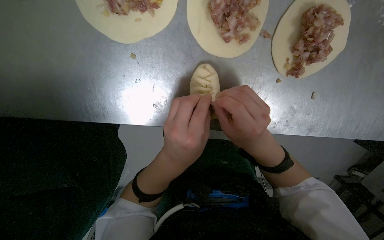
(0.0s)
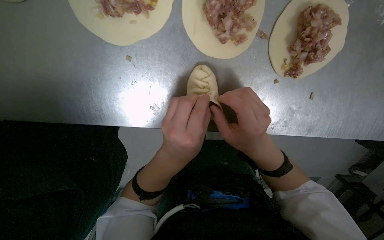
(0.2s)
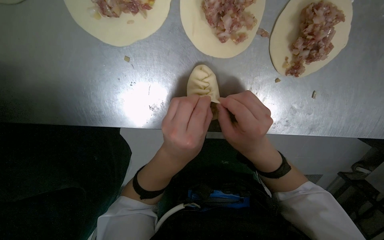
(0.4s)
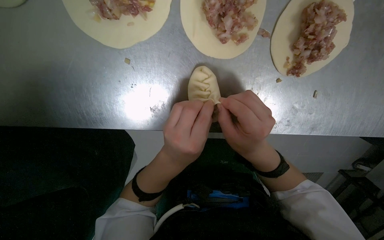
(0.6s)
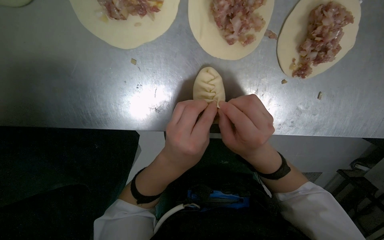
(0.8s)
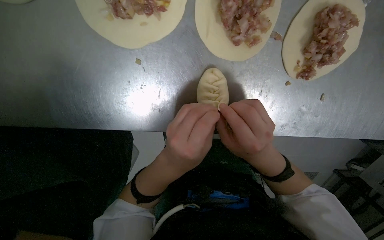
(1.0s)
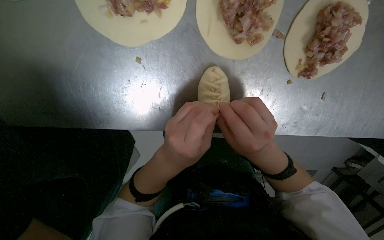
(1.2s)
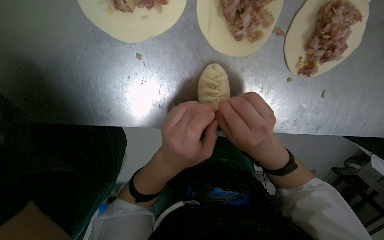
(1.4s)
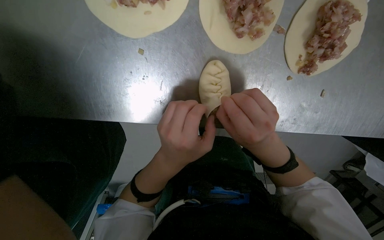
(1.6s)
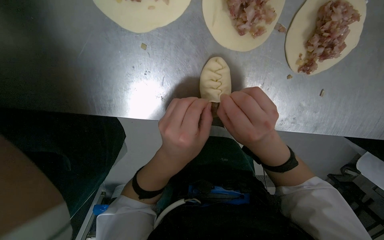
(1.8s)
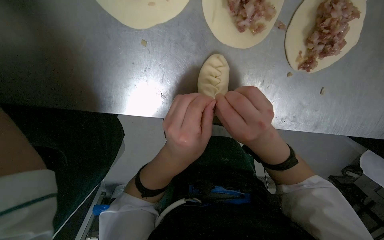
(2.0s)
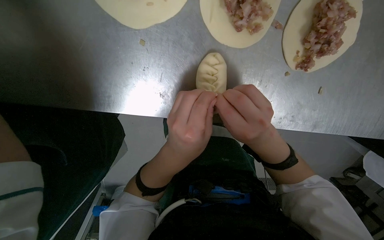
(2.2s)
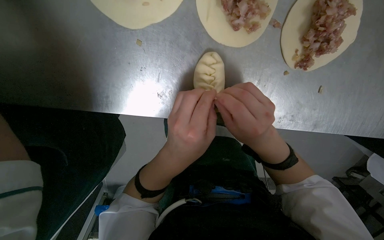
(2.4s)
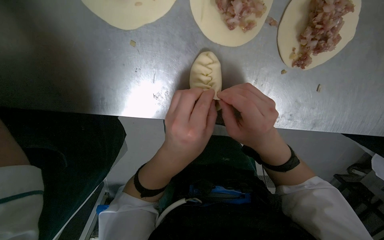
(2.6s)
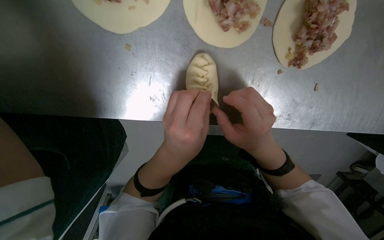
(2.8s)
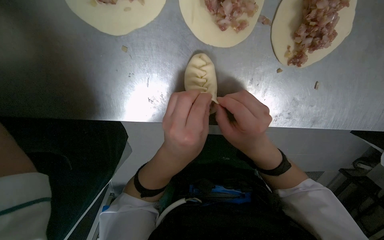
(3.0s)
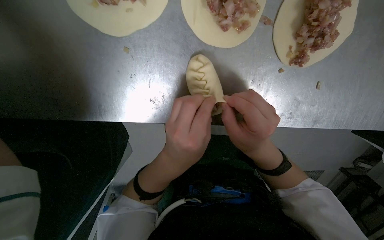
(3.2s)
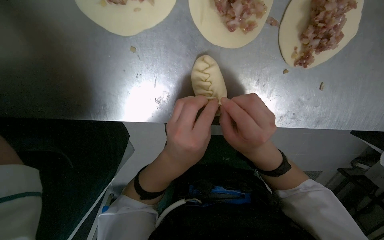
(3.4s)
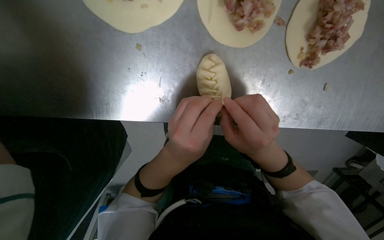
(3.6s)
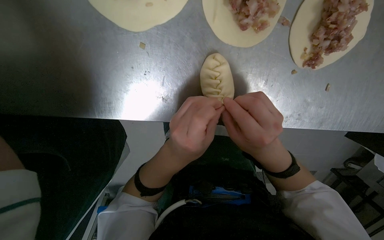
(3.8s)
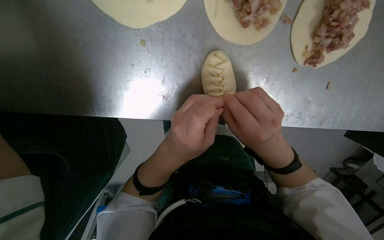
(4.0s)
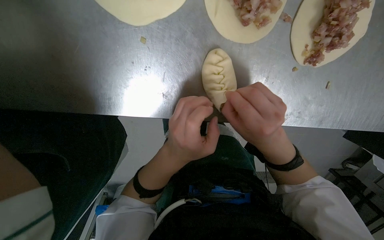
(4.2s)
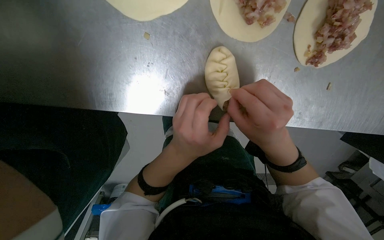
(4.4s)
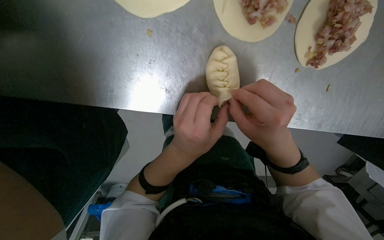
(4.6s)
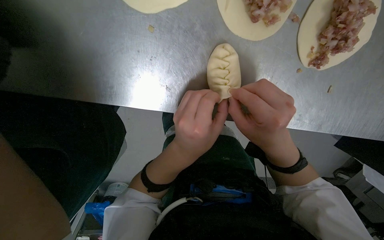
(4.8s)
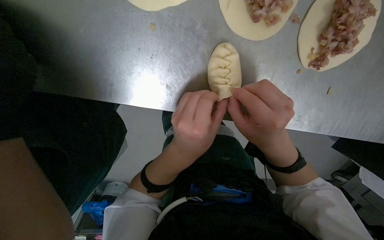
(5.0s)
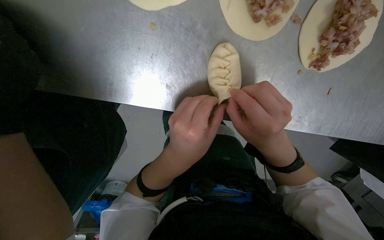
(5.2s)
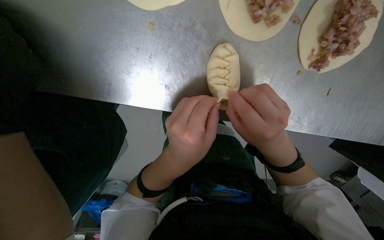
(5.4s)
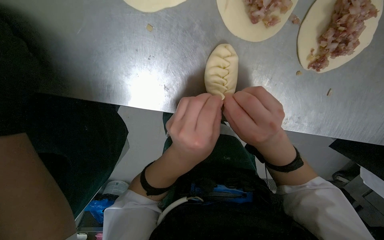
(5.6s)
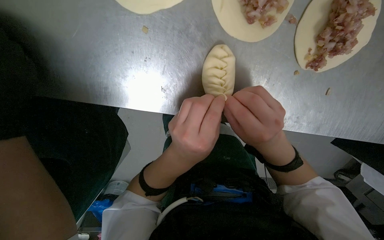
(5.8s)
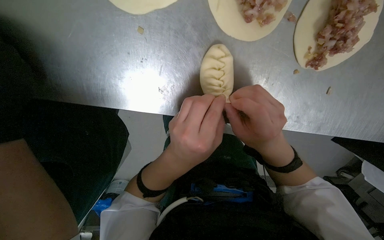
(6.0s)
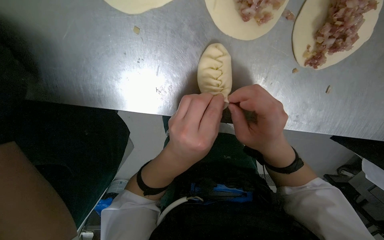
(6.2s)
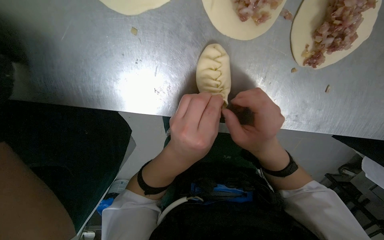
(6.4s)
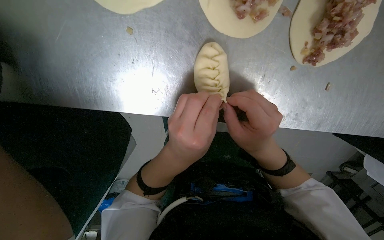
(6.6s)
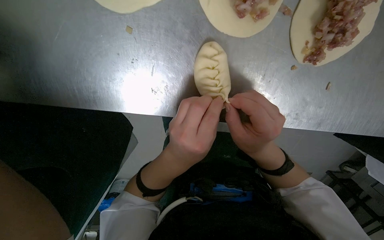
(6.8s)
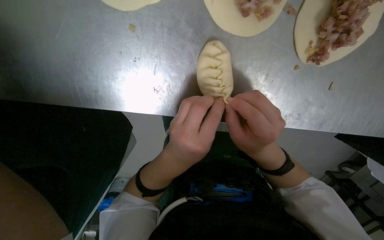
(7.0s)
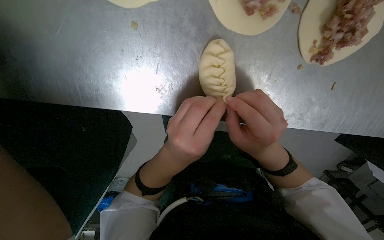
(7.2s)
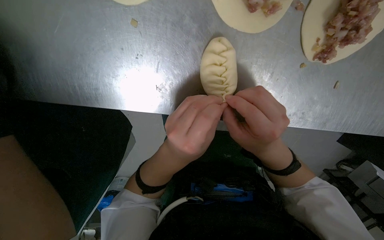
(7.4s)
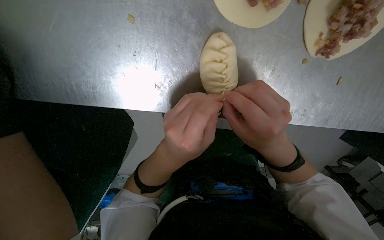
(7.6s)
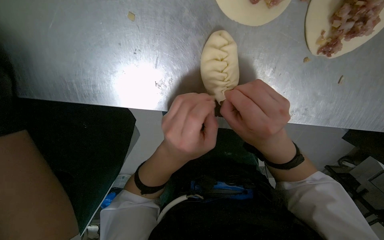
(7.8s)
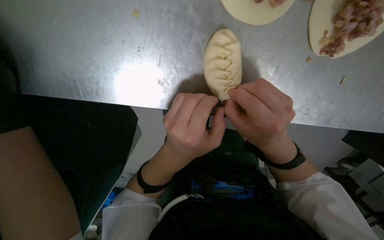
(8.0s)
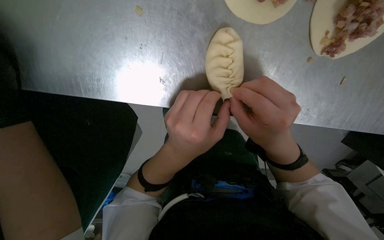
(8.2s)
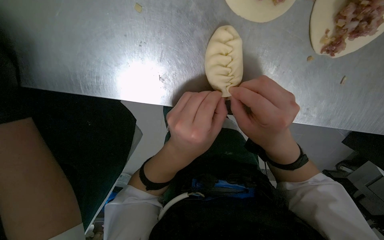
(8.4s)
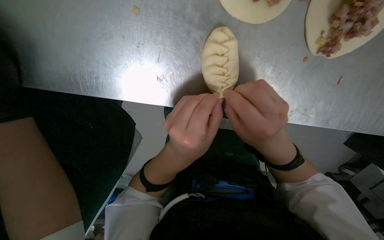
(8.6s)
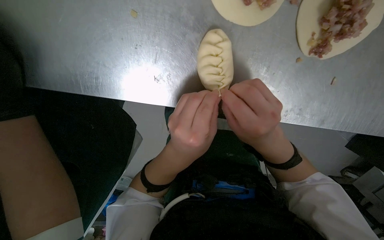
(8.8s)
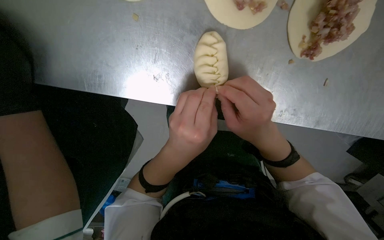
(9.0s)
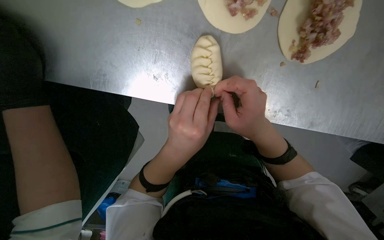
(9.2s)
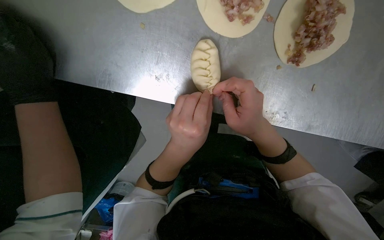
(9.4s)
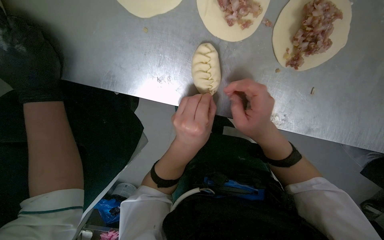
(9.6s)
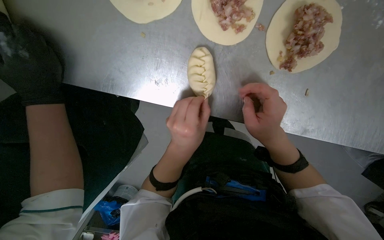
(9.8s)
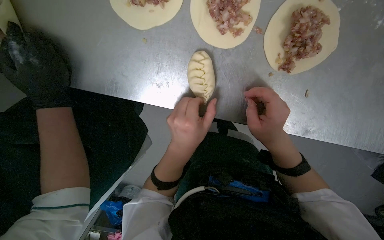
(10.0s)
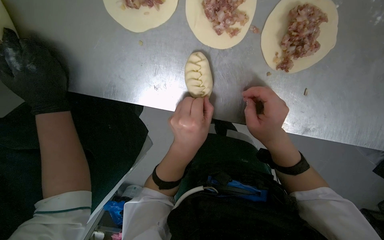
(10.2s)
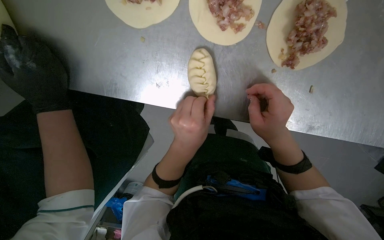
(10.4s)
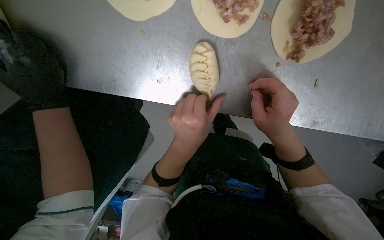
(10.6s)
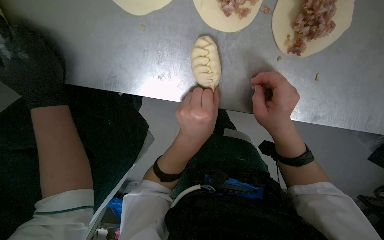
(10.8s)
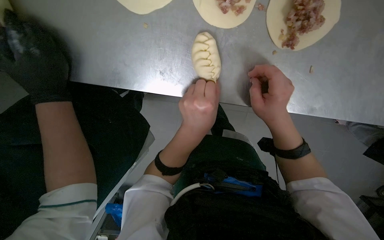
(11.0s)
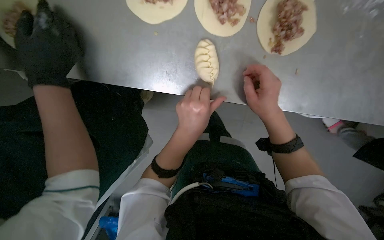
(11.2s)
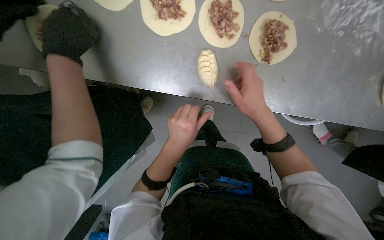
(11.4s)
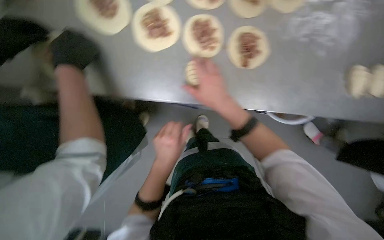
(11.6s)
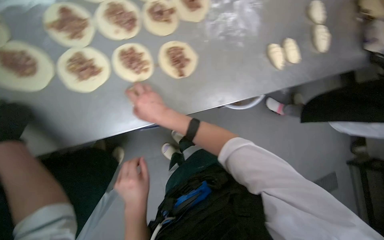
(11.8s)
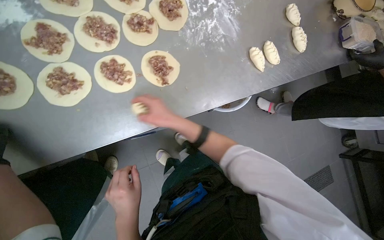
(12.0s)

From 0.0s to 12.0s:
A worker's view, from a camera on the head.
Job: preparing food.
The whole recording: Sealing meat-filled dumplings. The worker continues sealing meat-filled dough circles, pinching the edges to form a braided pattern.
From 0.0s to 9.0s: The hands stay close to where they were, moving slightly.
From 9.0s to 10.4s: The right hand travels to the right by approximately 10 cm.
From 10.4s to 12.0s: The head turns to the right by roughly 35 degrees. The wearer looks approximately 20 degrees further upward.

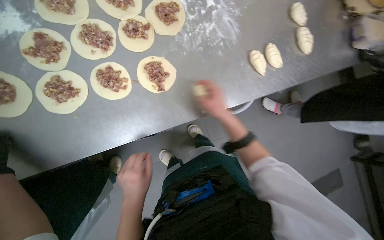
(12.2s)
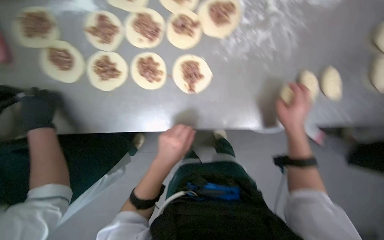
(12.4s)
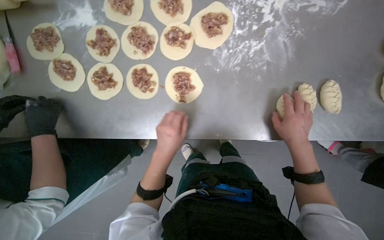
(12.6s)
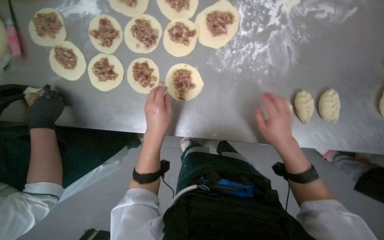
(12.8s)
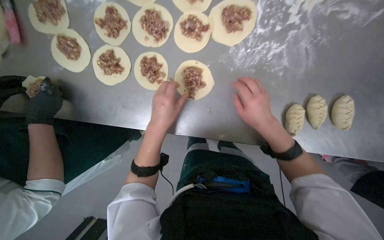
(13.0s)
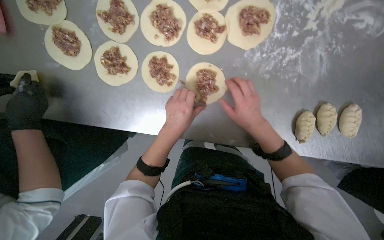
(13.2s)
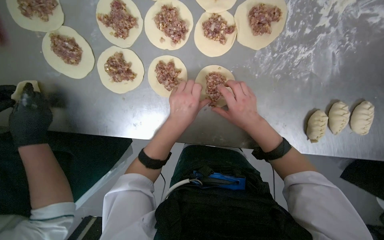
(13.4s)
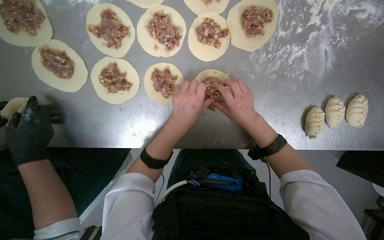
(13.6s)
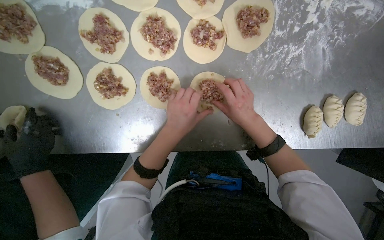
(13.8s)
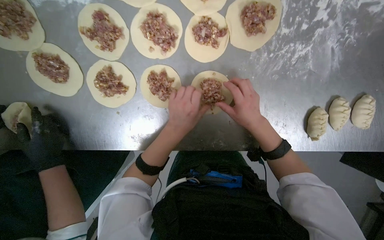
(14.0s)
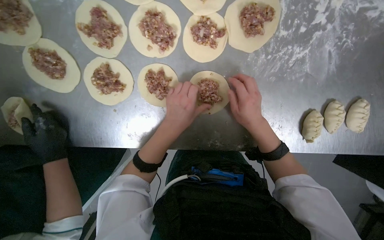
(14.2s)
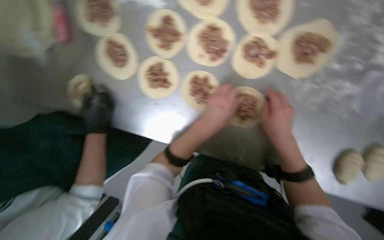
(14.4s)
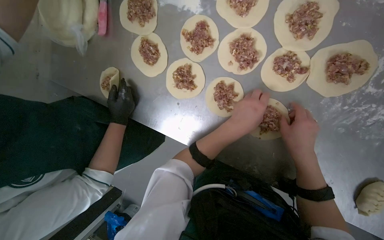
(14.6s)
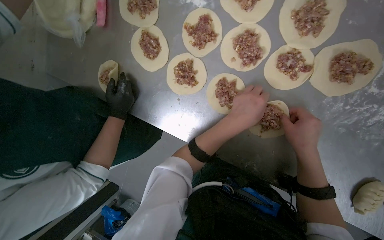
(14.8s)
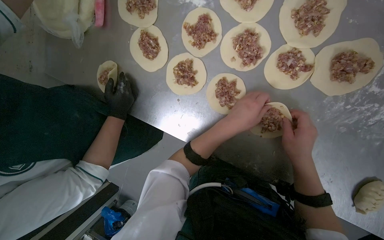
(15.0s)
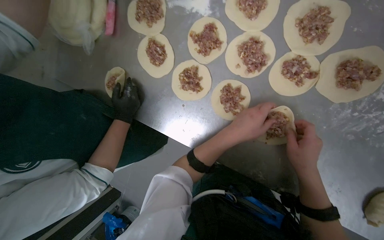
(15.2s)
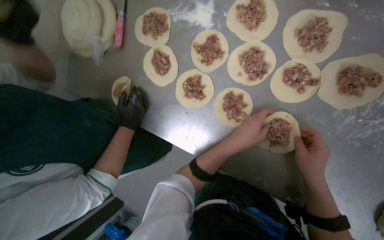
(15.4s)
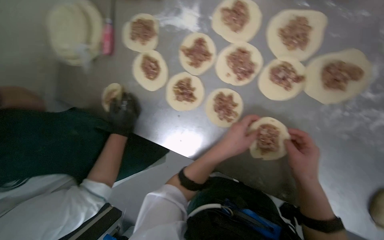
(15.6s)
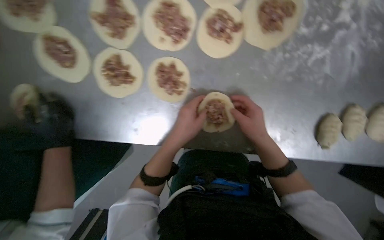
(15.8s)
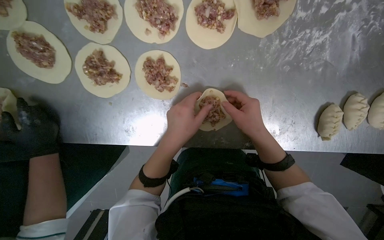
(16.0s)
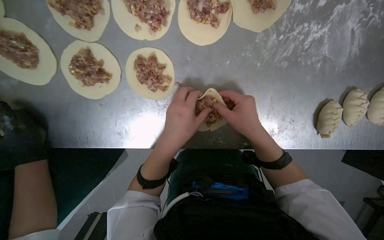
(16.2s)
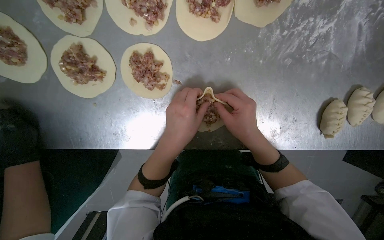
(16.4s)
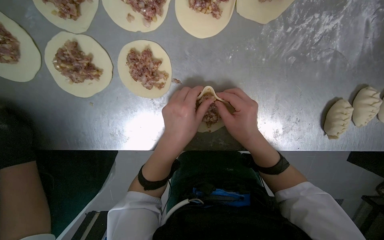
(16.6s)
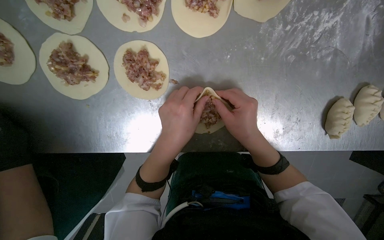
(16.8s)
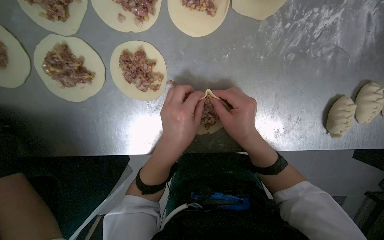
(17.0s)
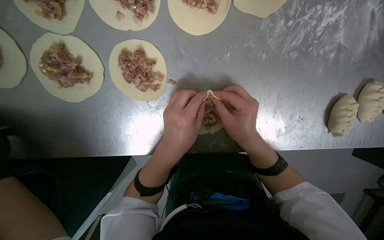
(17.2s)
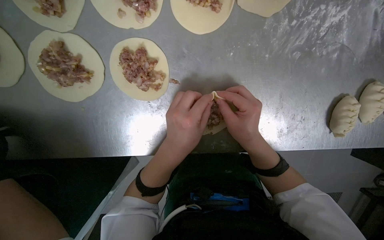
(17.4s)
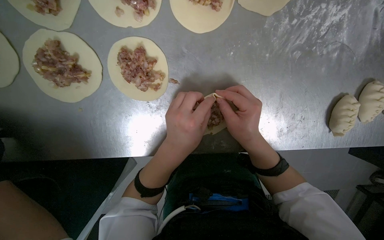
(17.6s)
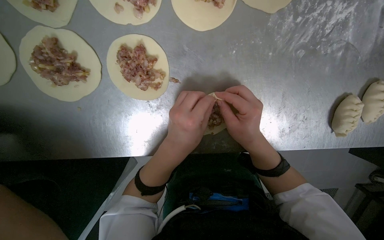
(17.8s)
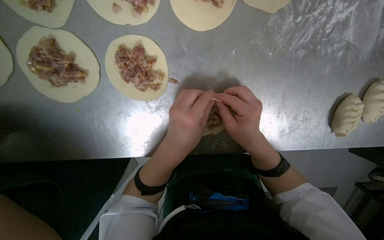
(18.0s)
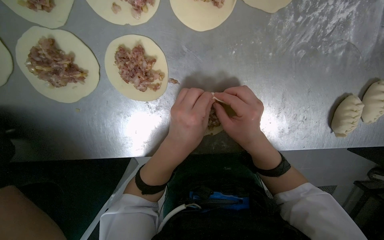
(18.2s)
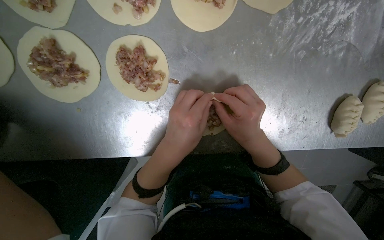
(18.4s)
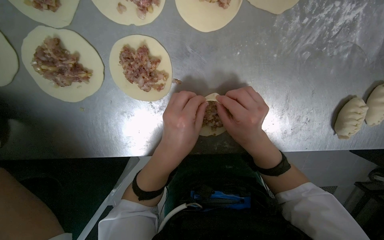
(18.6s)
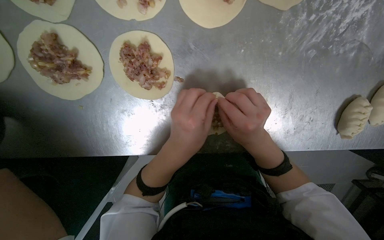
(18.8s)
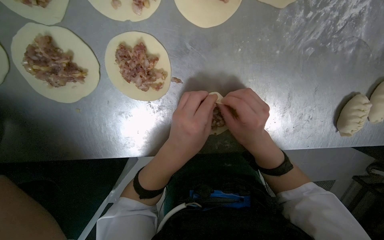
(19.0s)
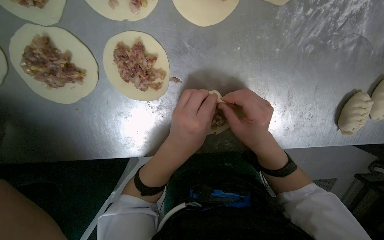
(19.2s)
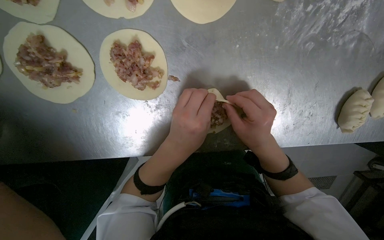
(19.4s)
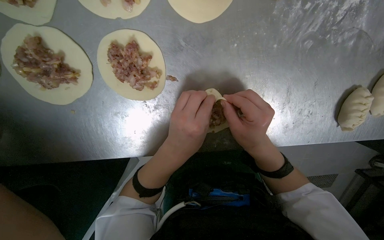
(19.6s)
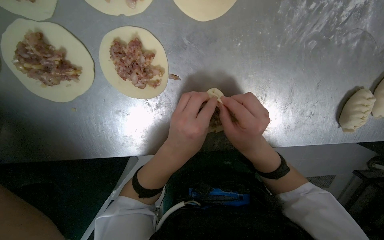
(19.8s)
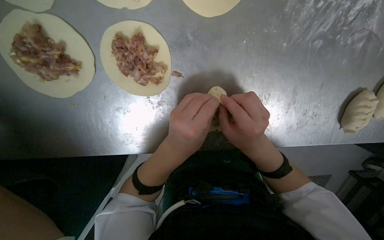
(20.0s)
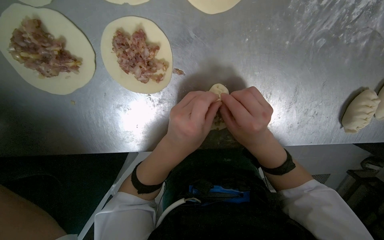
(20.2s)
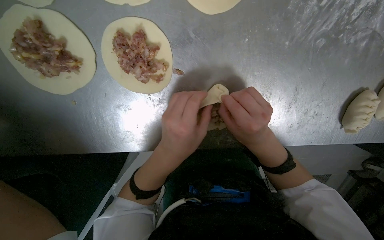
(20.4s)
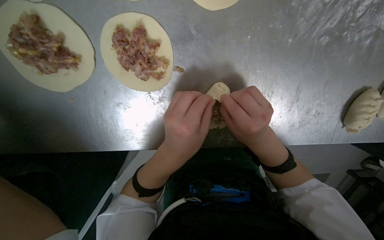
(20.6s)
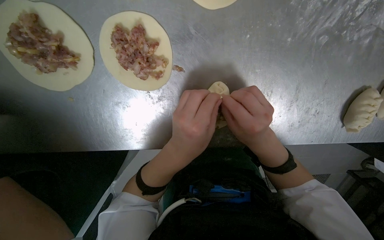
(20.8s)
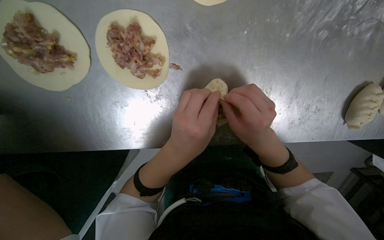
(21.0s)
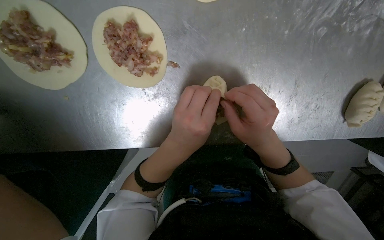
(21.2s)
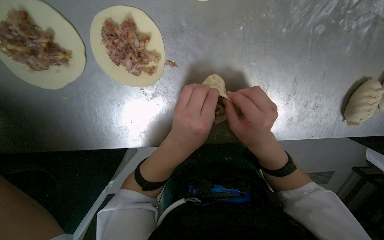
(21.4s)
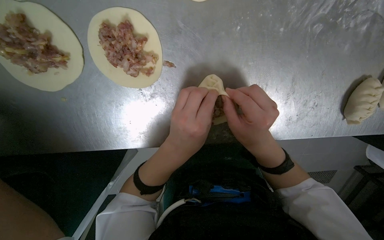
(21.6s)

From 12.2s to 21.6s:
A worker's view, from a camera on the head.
Job: preparing food.
The whole recording: Sealing meat-filled dumplings. The worker continues sealing meat-filled dough circles, pinching the edges to form a braided pattern.
From 12.2s to 13.8s: The wearer looks roughly 15 degrees further downward.
From 13.8s to 15.4s: The head turns to the left by roughly 30 degrees.
From 15.4s to 17.0s: The wearer looks approximately 30 degrees further to the right.
From 17.0s to 21.6s: The hands work in one place, with small movements.
